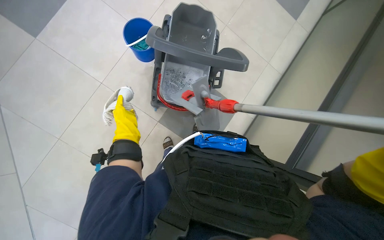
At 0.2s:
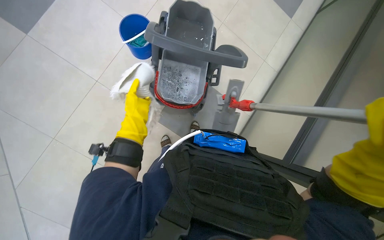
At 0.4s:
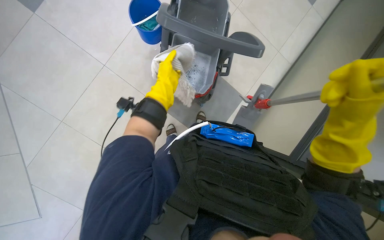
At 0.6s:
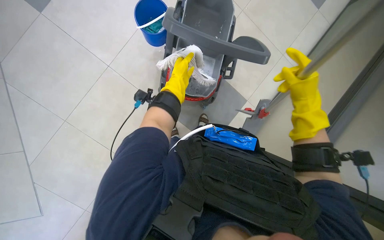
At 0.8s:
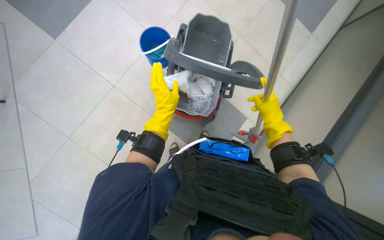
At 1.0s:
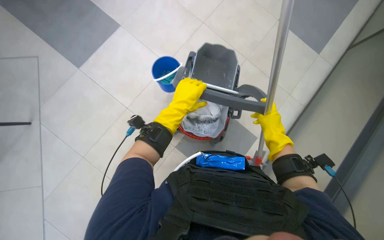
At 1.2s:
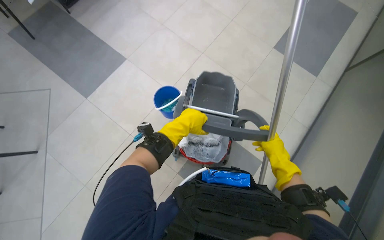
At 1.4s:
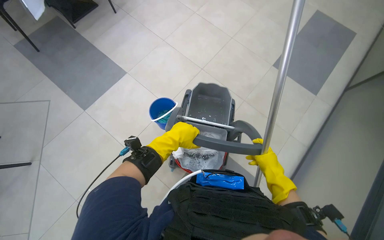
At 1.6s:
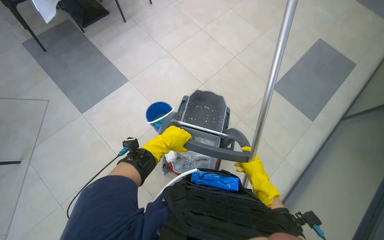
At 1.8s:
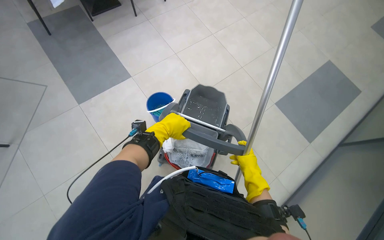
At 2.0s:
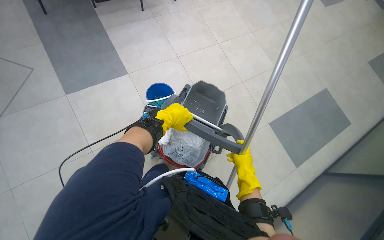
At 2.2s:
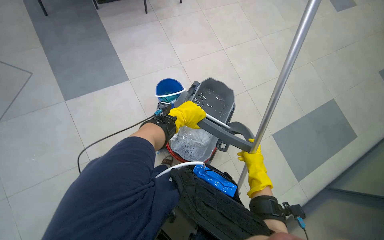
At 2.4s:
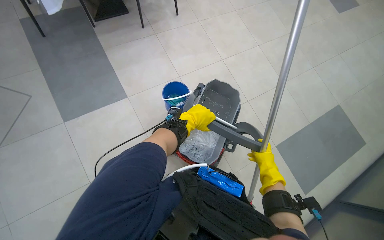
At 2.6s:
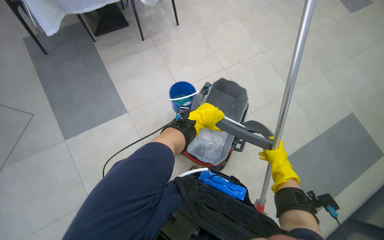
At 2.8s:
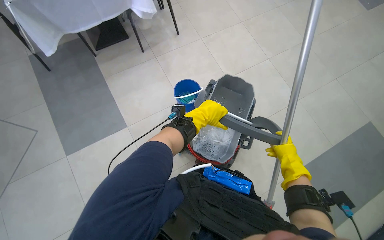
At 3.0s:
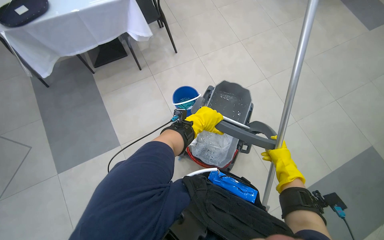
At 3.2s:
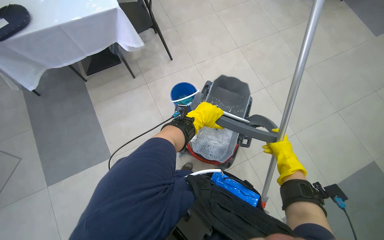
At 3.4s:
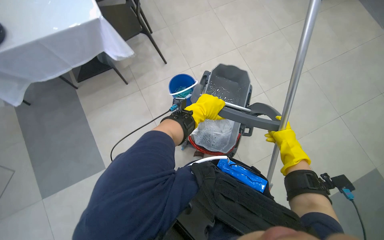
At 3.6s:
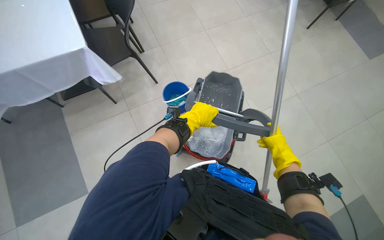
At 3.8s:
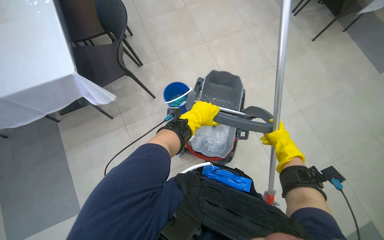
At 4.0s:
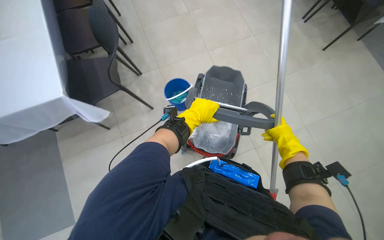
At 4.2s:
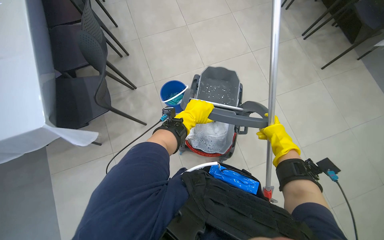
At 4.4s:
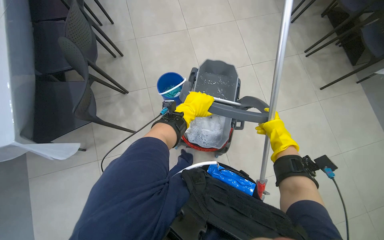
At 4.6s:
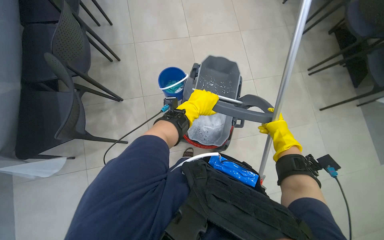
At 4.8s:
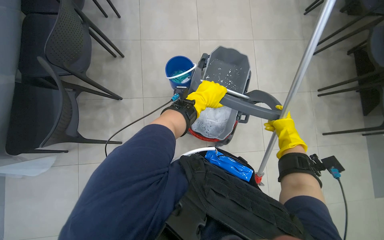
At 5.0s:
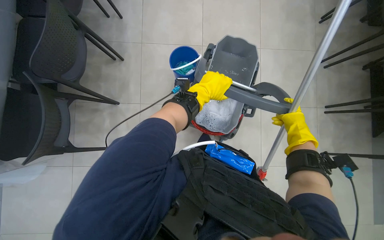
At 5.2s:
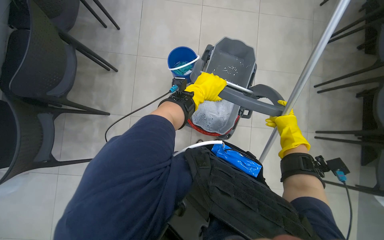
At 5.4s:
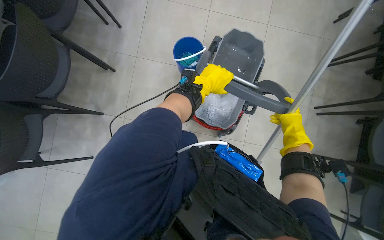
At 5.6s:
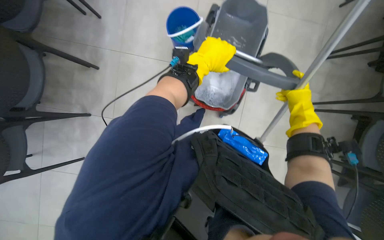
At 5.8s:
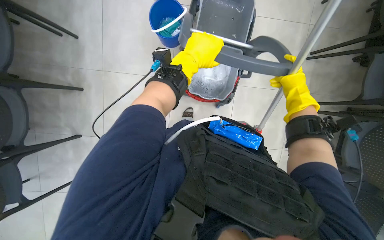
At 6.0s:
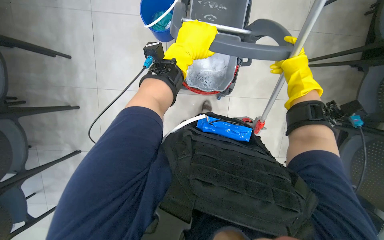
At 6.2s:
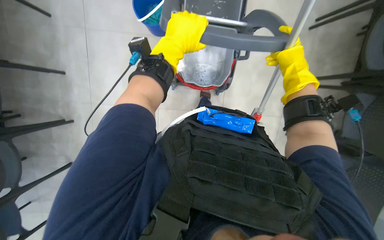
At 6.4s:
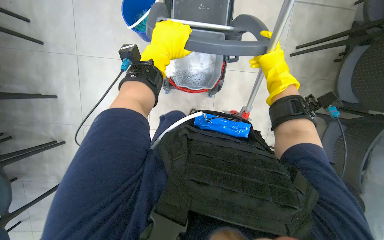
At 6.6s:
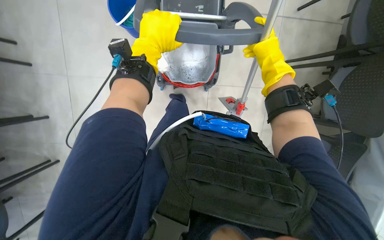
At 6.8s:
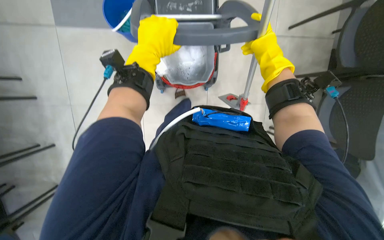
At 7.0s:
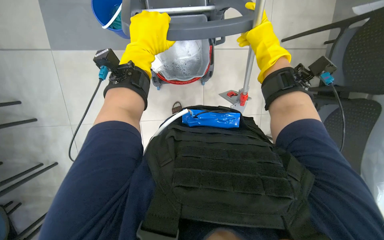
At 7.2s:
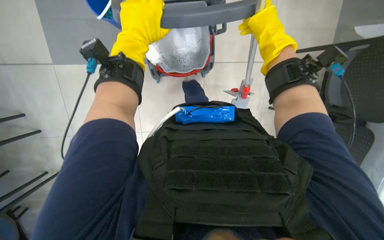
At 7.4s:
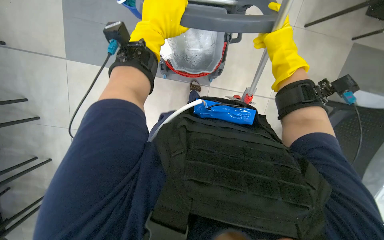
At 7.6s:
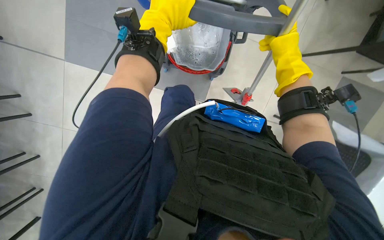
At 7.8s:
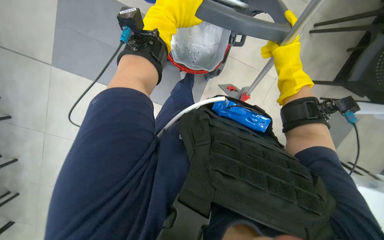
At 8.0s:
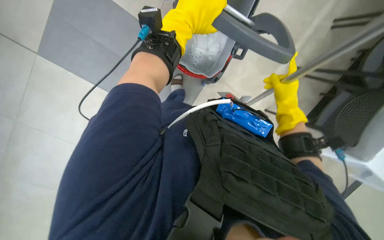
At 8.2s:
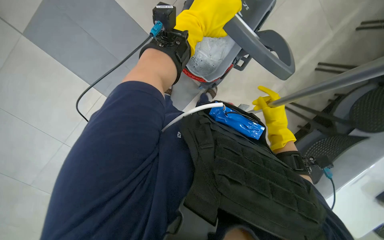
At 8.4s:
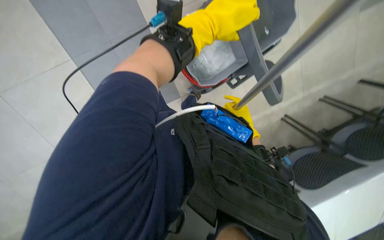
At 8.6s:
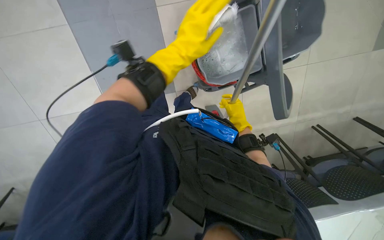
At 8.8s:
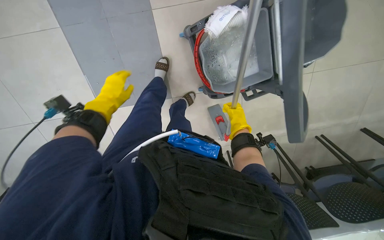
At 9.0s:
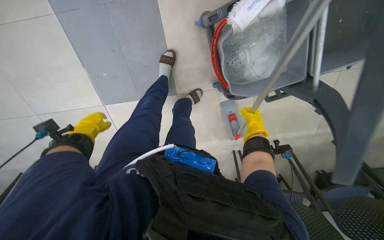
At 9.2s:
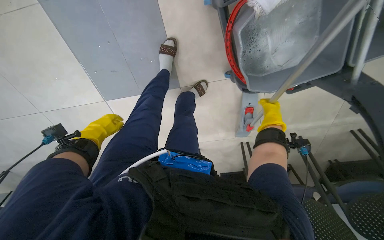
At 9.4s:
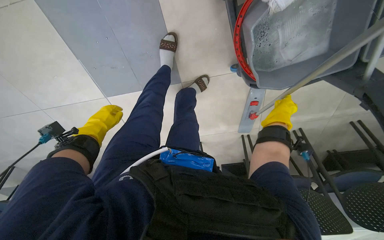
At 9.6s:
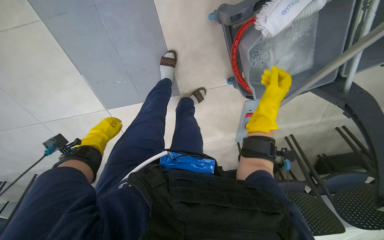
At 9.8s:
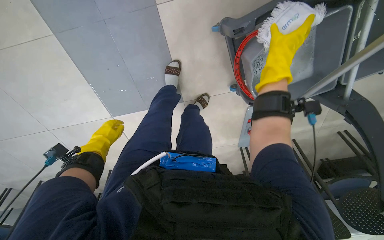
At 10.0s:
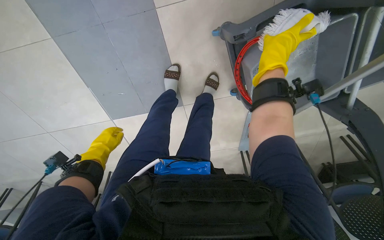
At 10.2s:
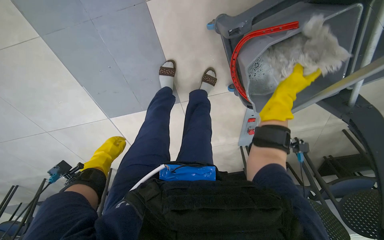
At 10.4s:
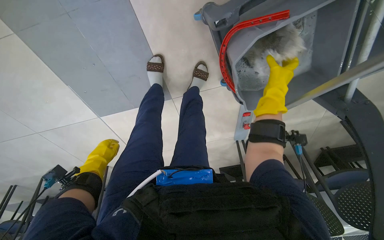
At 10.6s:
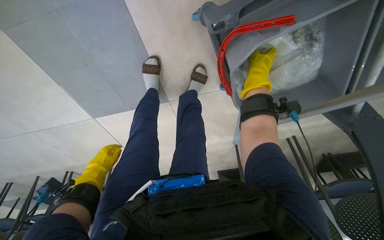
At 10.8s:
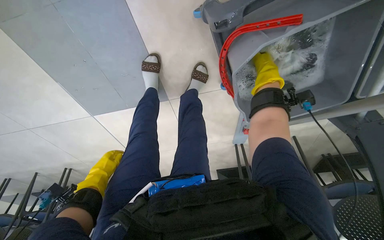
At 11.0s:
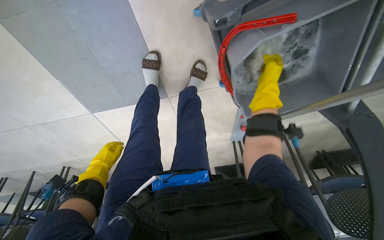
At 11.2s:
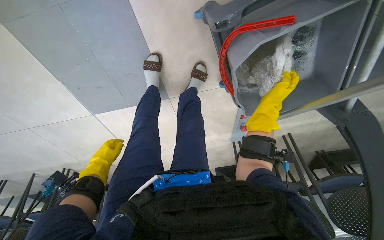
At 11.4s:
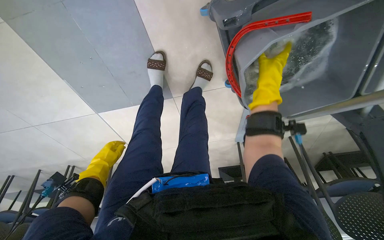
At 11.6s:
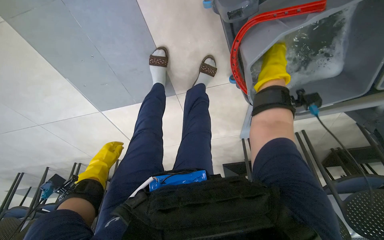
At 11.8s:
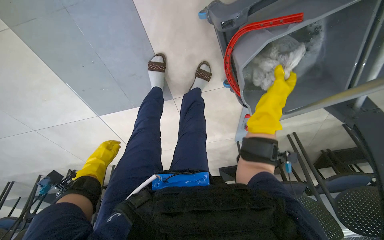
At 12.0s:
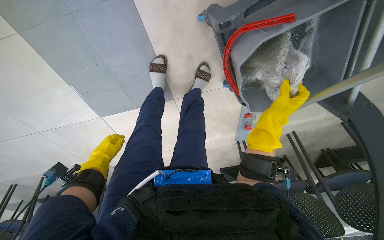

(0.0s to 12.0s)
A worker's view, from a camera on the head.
Job: mopping floor.
The whole recording: Mopping the floor. The worker mops the floor with a mop, periodically dipping it into a bucket on a cleaning cart.
0.0s - 1.6s: The view tips upward by some 30 degrees.
3.0s - 4.4s: The left hand goes approximately 10 cm up the picture.
4.4s - 6.0s: The left hand goes about 40 cm up the picture.
6.0s - 7.6s: The left hand heads to the left and nearer to the camera, covering approximately 25 cm.
7.6s - 9.0s: The view swings some 20 degrees to the right. The scene turns some 35 degrees clockwise in the picture. The left hand heads farther from the camera, covering about 25 cm.
9.0s - 10.4s: The left hand is displaced up the picture and nearer to the camera by some 30 cm.
10.4s - 12.0s: The left hand moves down the picture, roughly 10 cm, and goes farther from the camera and returns, about 20 cm each way.

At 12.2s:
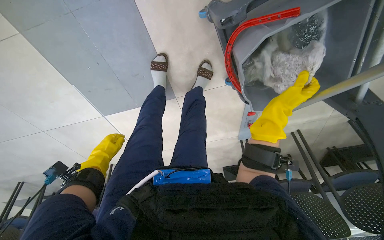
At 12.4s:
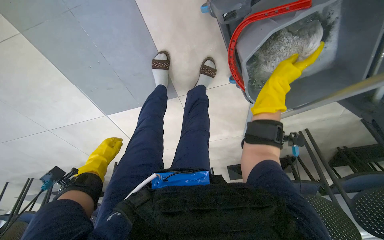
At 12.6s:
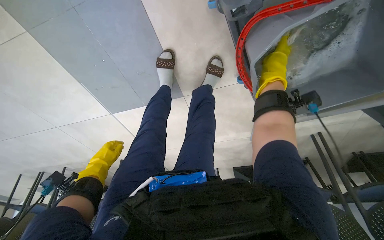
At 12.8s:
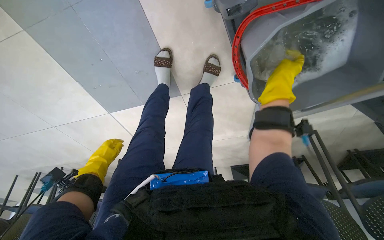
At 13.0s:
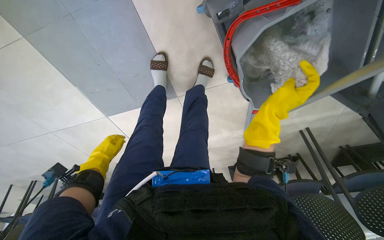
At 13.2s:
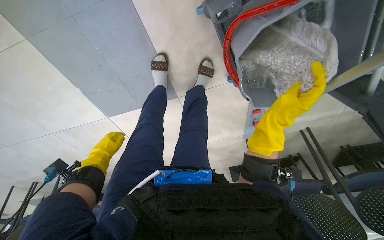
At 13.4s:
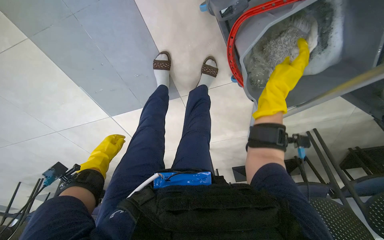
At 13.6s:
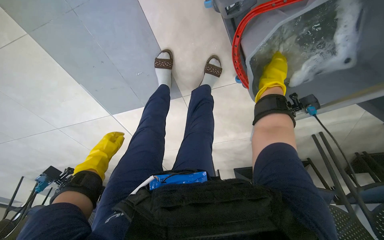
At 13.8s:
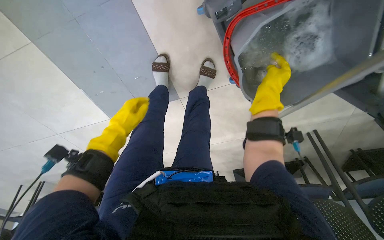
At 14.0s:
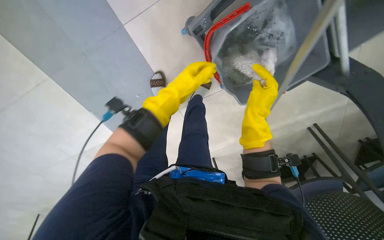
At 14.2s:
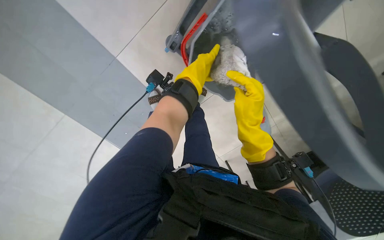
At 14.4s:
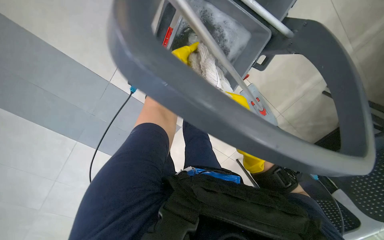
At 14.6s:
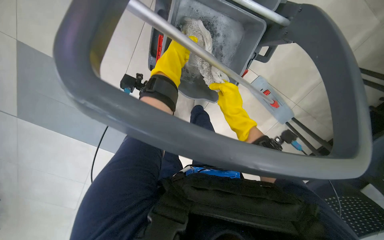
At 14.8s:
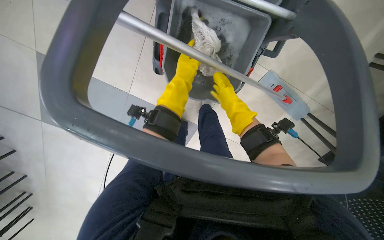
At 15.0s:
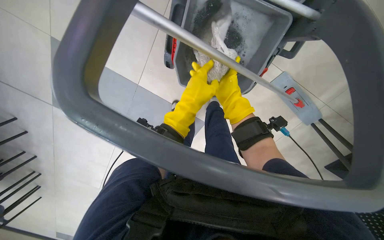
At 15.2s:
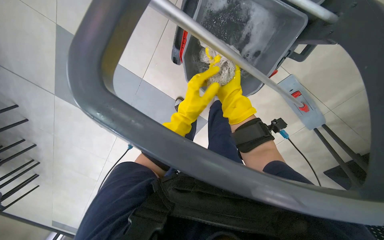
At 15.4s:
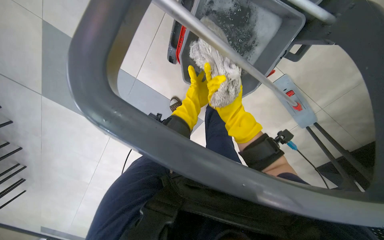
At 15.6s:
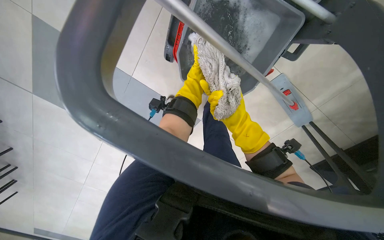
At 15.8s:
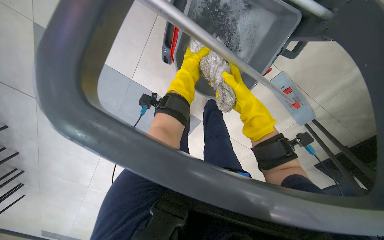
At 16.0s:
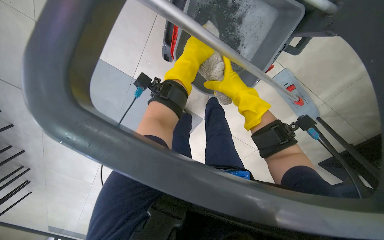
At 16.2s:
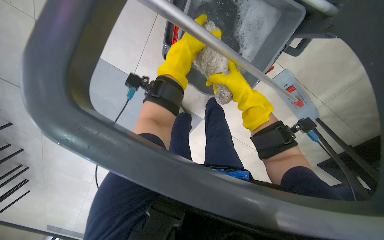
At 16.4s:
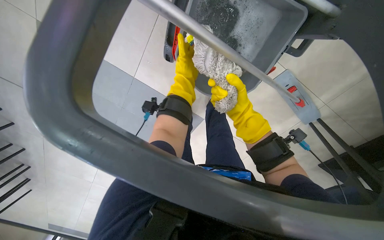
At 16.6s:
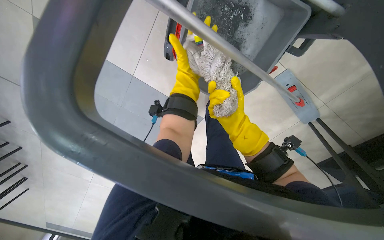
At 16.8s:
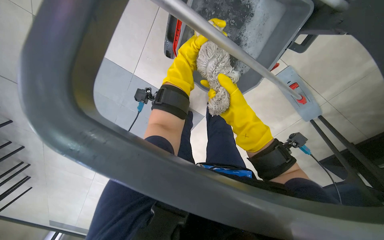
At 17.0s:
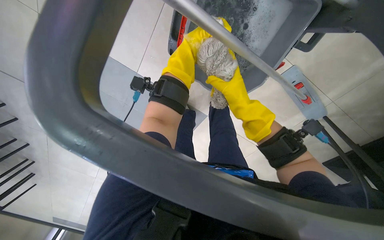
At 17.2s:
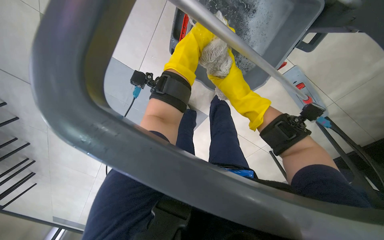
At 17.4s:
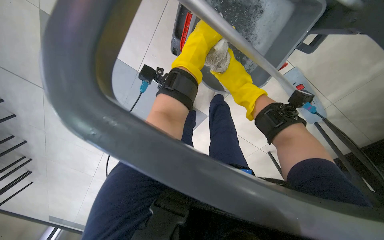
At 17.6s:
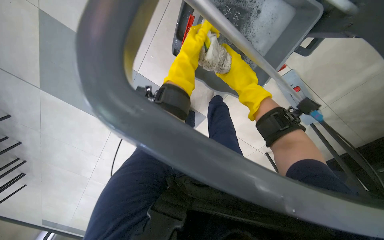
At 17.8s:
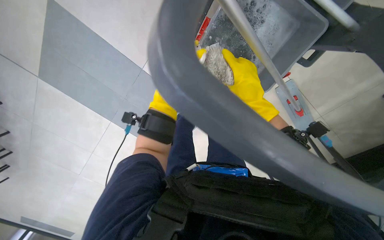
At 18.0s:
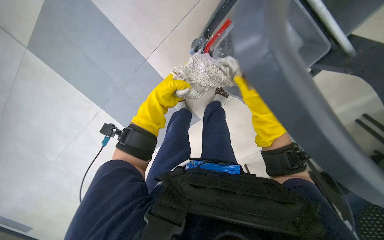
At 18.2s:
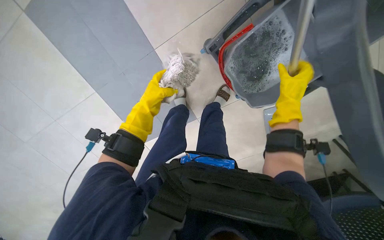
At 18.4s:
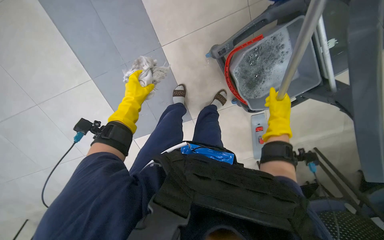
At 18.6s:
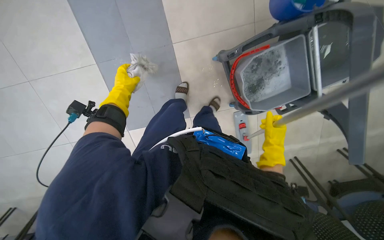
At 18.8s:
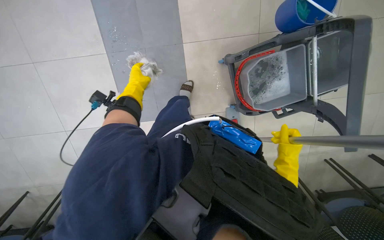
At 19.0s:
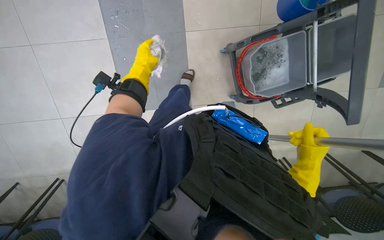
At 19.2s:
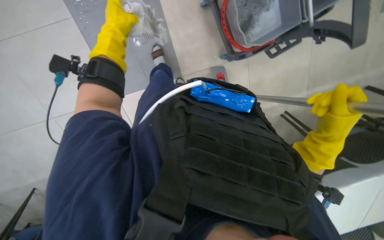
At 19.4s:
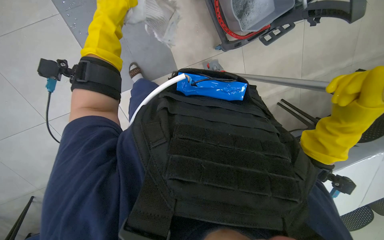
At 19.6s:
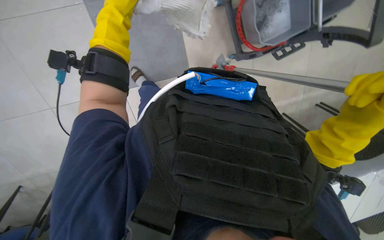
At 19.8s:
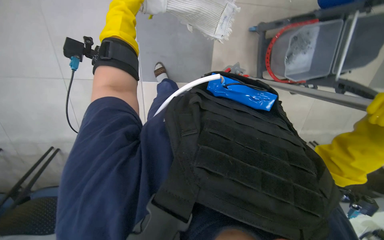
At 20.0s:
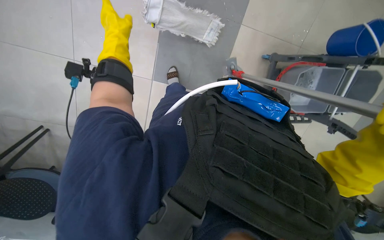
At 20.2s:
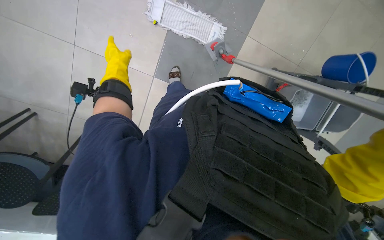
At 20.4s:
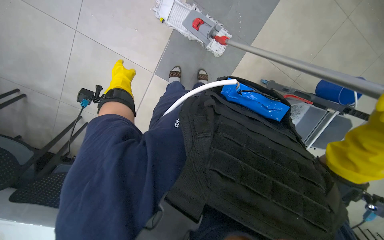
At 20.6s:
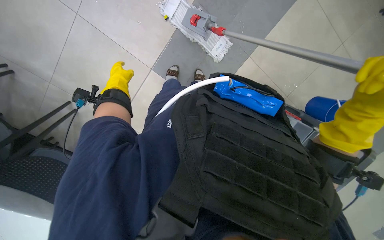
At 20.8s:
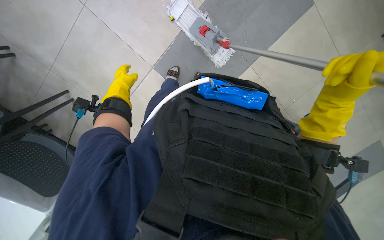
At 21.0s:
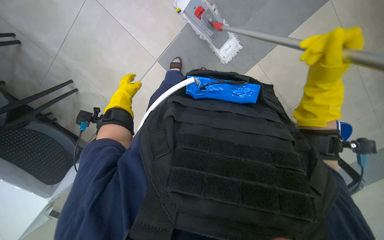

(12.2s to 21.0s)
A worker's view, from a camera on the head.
Job: mopping floor.
The whole recording: Mopping the floor. The worker mops the floor with a mop, periodically dipping it into a bucket on a cleaning cart.
12.2s - 13.6s: The left hand goes up and down the picture, some 20 cm each way, reversing 2 times.
13.6s - 15.2s: The camera is aimed some 25 degrees further to the left. The camera pitches upward, by some 10 degrees.
15.2s - 16.6s: The right hand is displaced down the picture by about 10 cm, and travels nearer to the camera and back again, roughly 10 cm each way; the left hand goes nearer and farther, about 20 cm each way, reversing 3 times.
16.6s - 18.0s: The left hand moves to the left, approximately 15 cm, and moves approximately 20 cm up the picture and comes back.
18.0s - 19.6s: The right hand goes some 40 cm nearer to the camera and down the picture, while the left hand travels nearer to the camera by some 15 cm.
